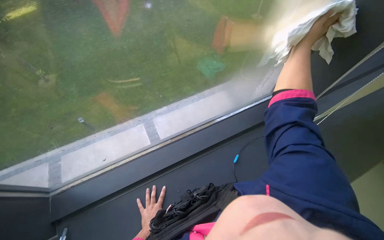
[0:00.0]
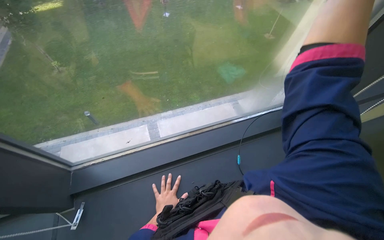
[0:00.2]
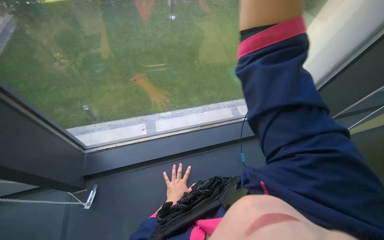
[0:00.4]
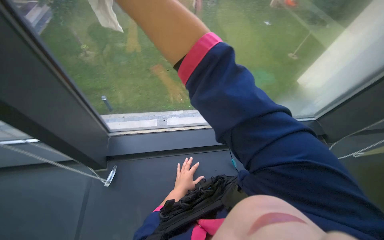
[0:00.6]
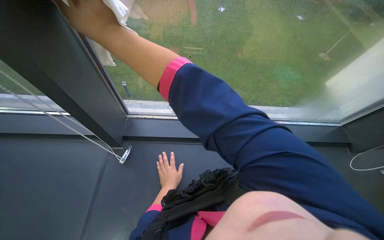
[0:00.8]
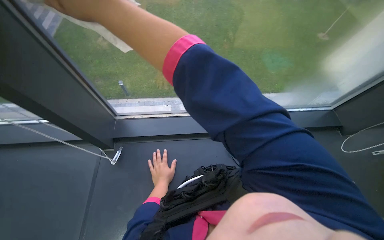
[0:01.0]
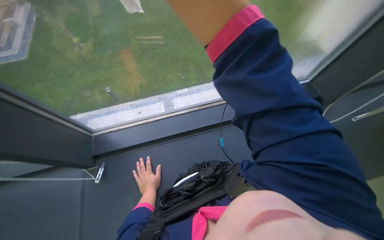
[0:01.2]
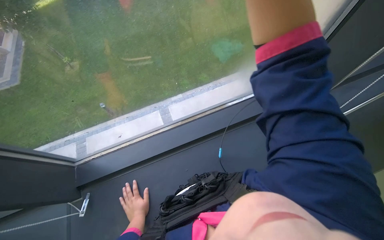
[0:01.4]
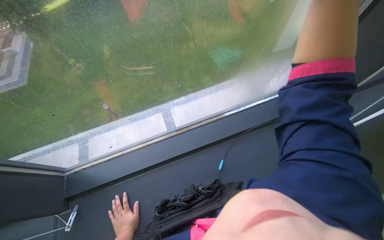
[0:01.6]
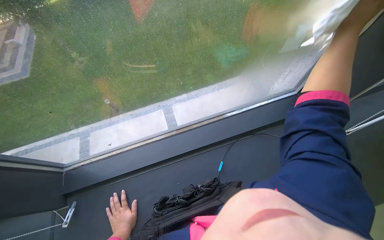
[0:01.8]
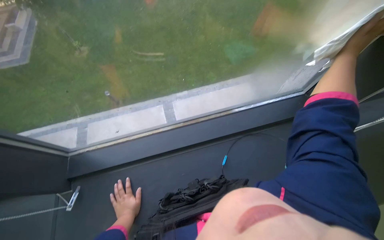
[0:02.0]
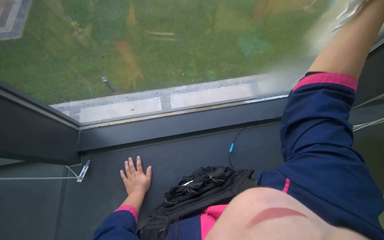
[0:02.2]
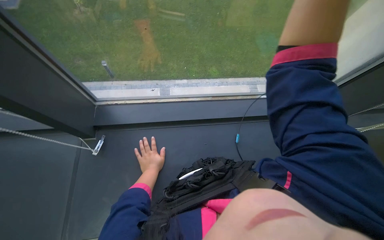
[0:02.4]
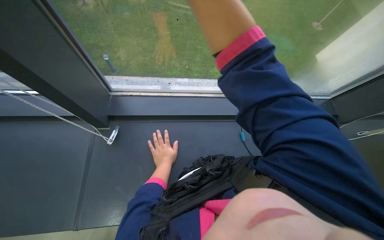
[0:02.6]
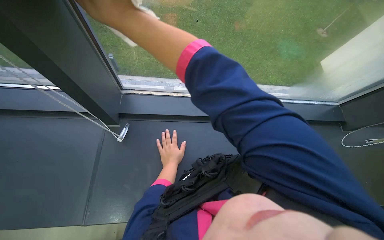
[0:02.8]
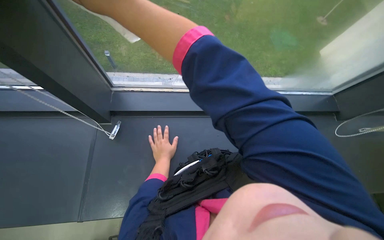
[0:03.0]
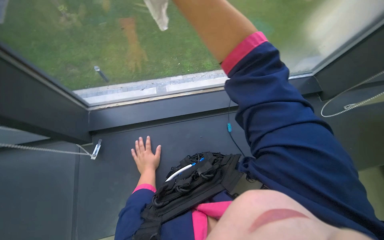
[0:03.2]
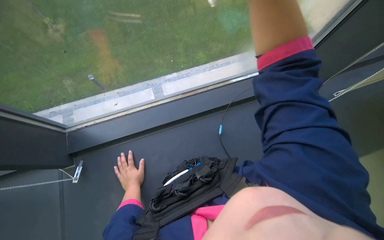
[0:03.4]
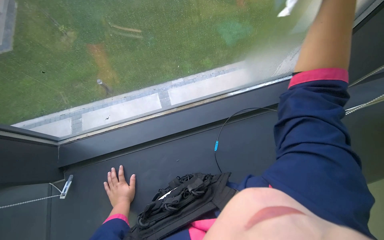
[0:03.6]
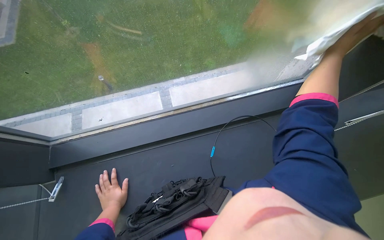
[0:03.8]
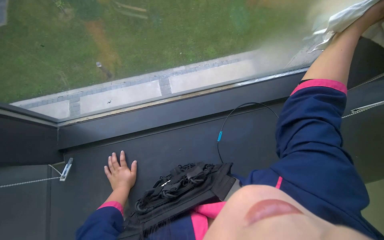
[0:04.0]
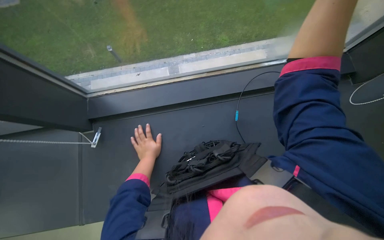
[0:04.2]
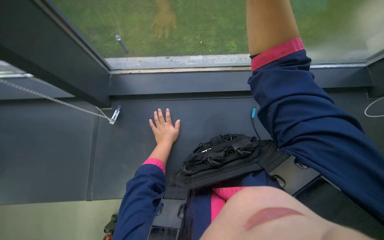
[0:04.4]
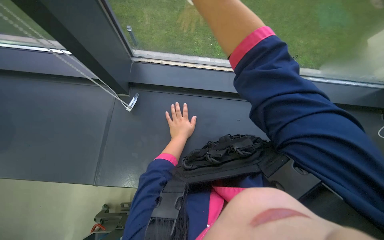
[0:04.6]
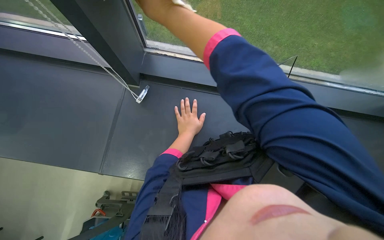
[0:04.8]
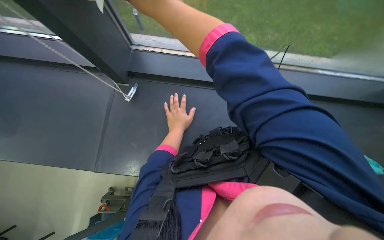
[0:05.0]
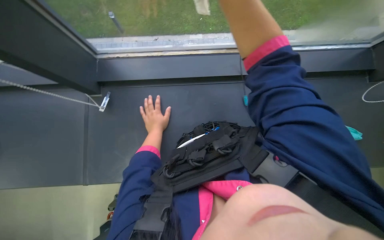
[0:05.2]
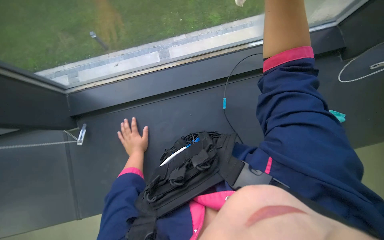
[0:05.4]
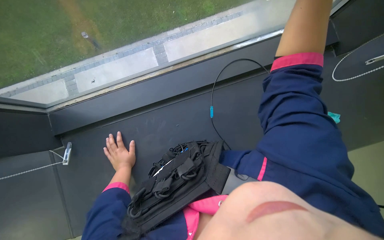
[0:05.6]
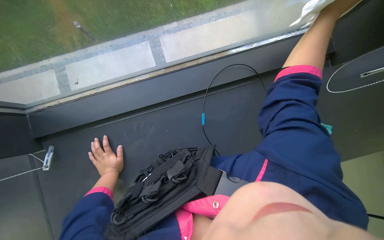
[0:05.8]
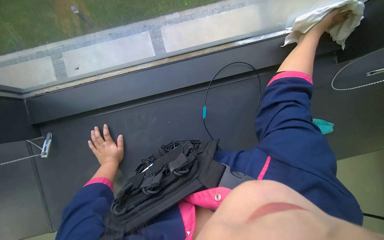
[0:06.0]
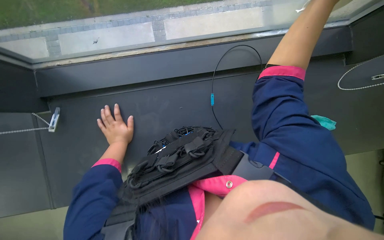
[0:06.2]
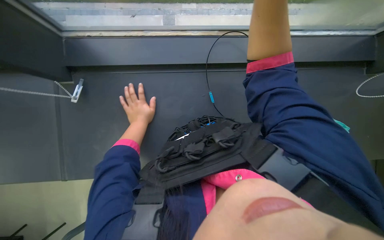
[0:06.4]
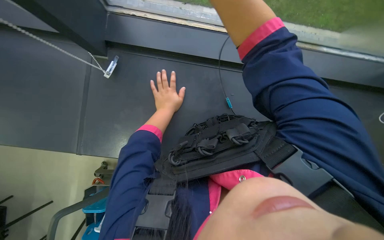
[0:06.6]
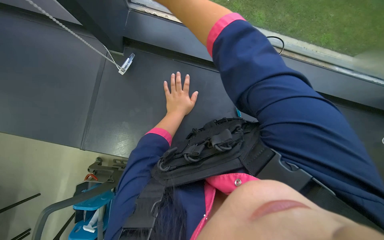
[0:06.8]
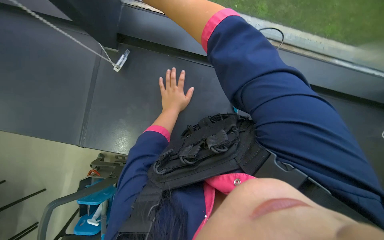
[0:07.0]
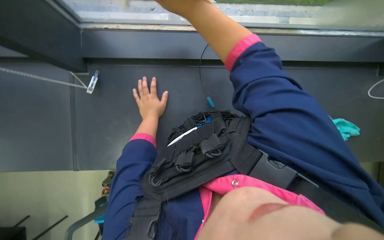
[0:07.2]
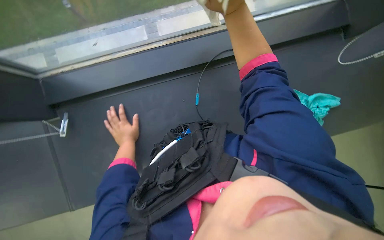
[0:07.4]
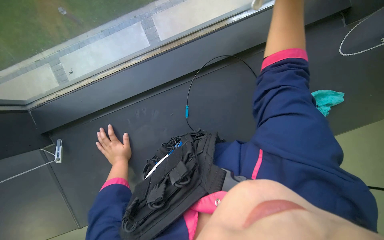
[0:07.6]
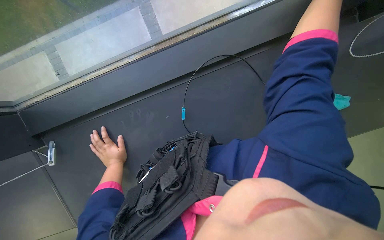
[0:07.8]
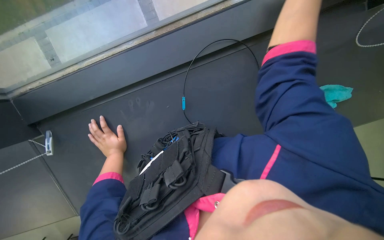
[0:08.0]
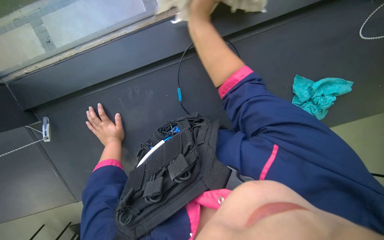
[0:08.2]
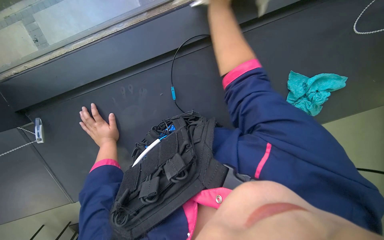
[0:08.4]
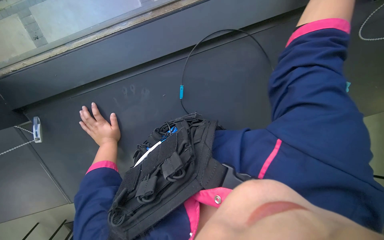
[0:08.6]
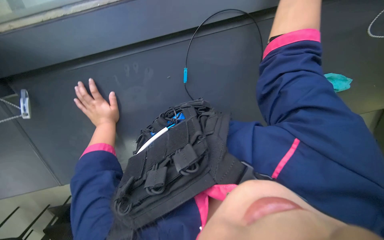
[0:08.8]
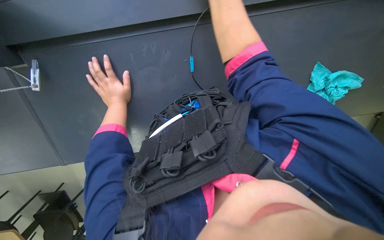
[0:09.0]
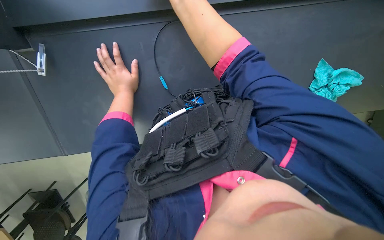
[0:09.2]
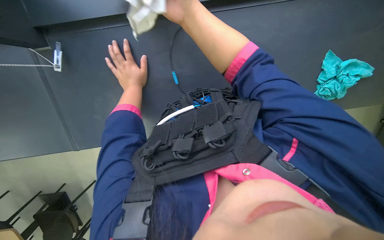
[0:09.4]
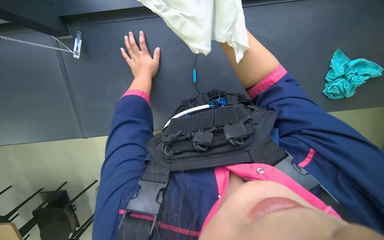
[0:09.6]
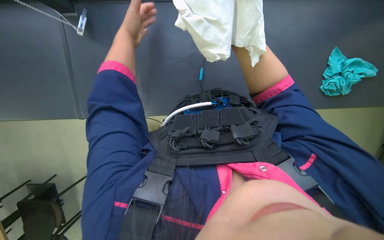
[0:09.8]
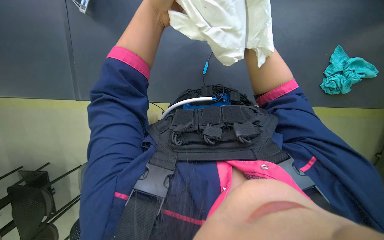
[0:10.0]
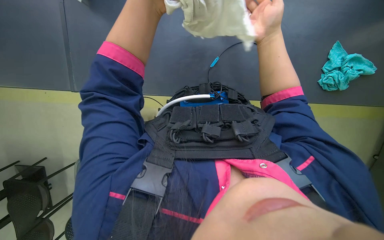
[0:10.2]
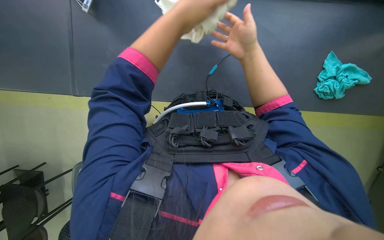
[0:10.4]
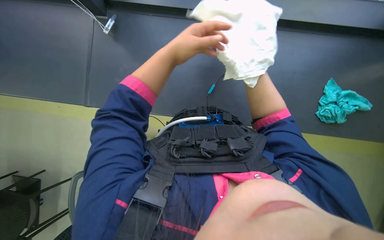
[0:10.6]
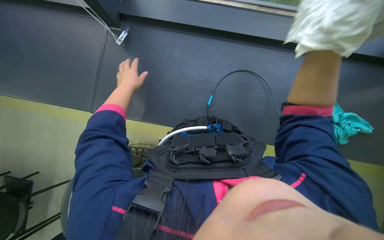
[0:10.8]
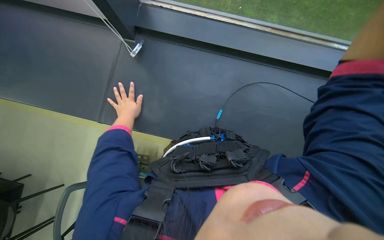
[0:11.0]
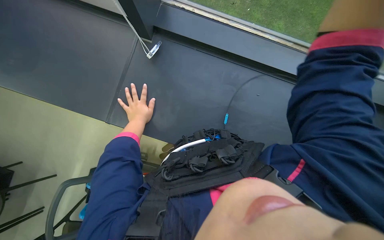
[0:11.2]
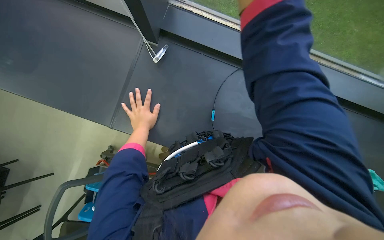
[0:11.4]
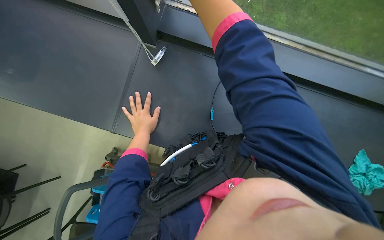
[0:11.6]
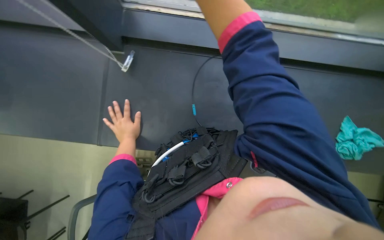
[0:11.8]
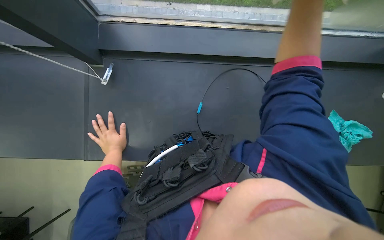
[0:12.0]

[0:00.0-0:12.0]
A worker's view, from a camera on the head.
Job: wiping surfaces.
The whole recording: Cleaning window frame and blinds and window glass. The worker wipes the window frame and cleans the window blinds and wipes the window glass with a white cloth.
0:04.4 to 0:06.0: The wearer's head swings some 15 degrees to the right.
0:07.6 to 0:09.0: The wearer looks some 20 degrees further downward.
0:09.0 to 0:10.4: The camera pitches downward, by roughly 15 degrees. The left hand heads nearer to the camera, covering some 25 cm.
0:10.4 to 0:12.0: The camera pitches upward, by roughly 15 degrees. The left hand is displaced to the left and farther from the camera by roughly 30 cm.

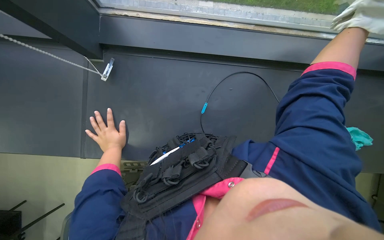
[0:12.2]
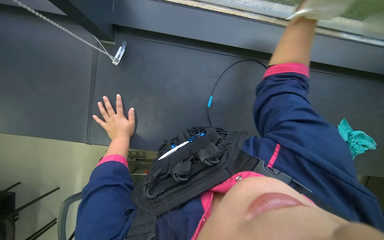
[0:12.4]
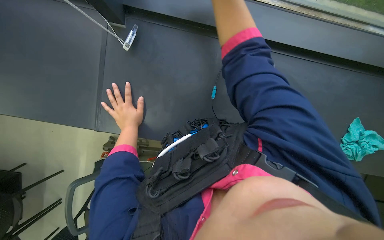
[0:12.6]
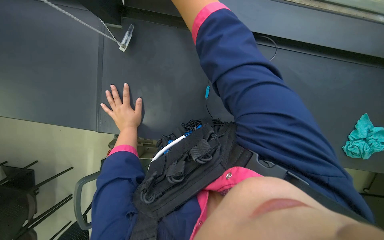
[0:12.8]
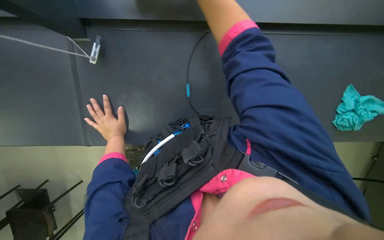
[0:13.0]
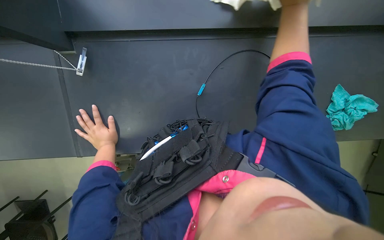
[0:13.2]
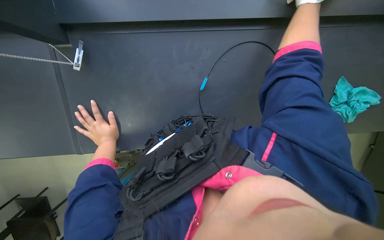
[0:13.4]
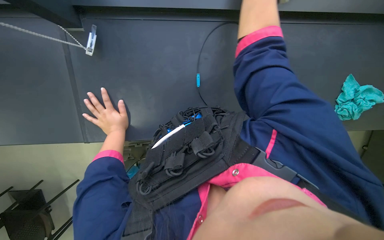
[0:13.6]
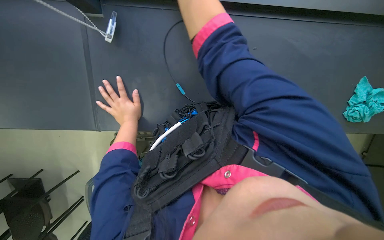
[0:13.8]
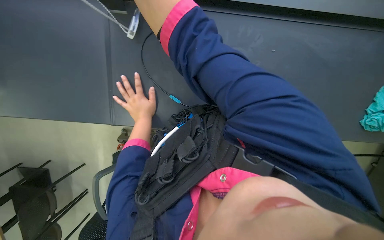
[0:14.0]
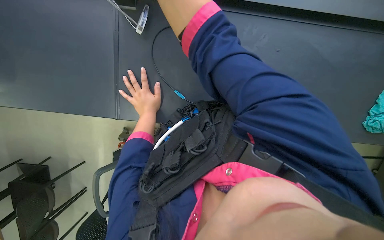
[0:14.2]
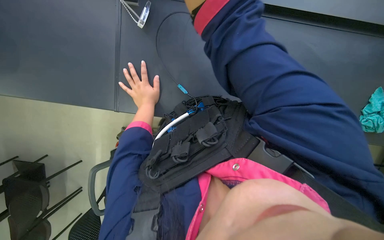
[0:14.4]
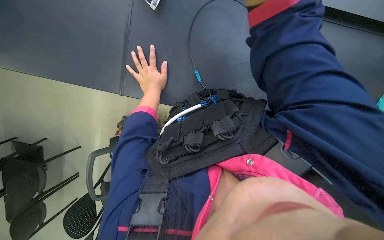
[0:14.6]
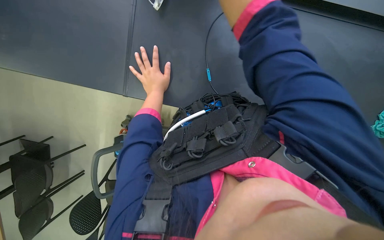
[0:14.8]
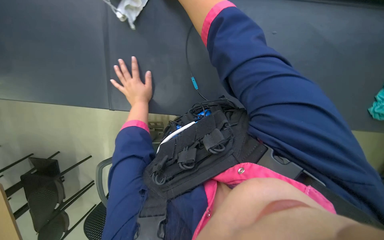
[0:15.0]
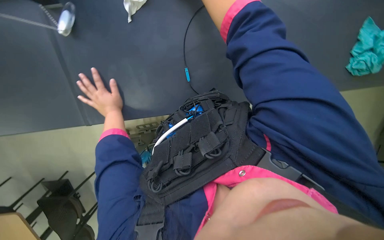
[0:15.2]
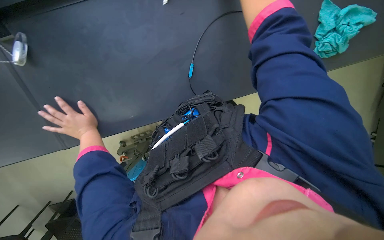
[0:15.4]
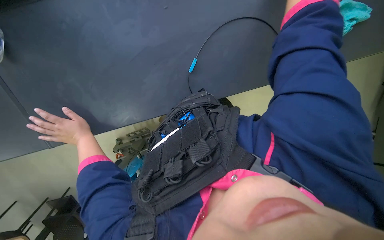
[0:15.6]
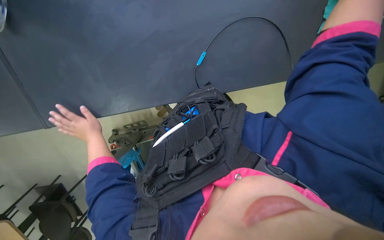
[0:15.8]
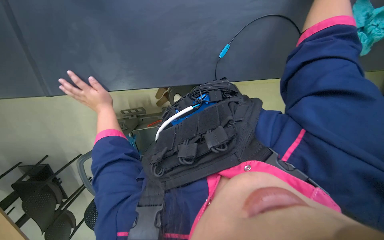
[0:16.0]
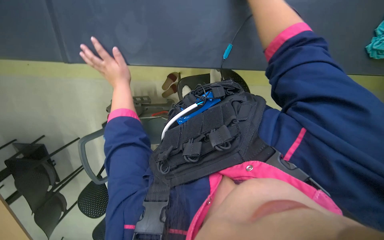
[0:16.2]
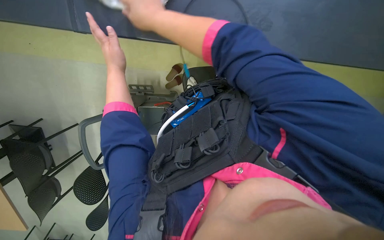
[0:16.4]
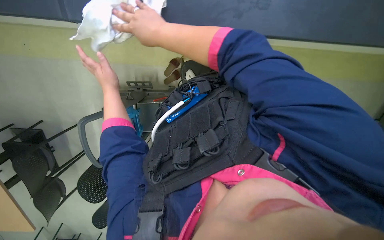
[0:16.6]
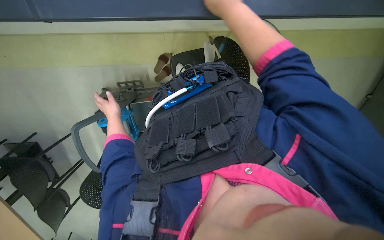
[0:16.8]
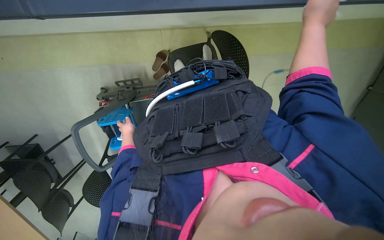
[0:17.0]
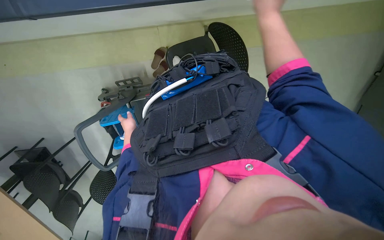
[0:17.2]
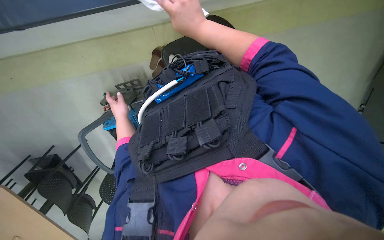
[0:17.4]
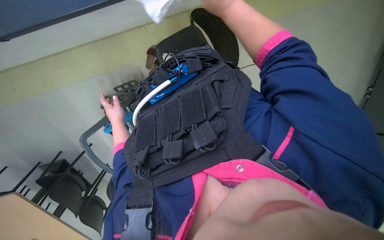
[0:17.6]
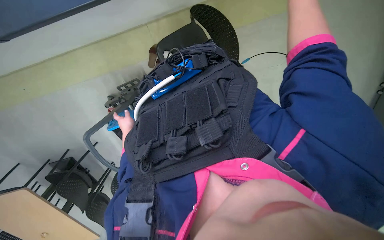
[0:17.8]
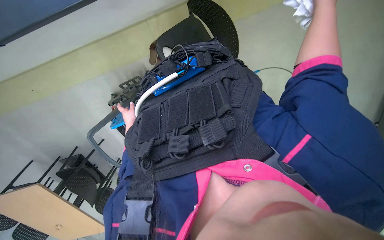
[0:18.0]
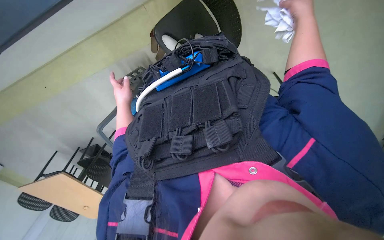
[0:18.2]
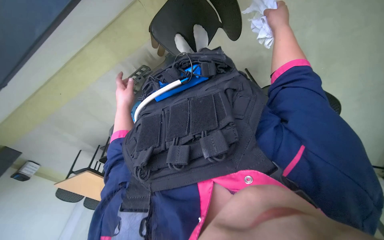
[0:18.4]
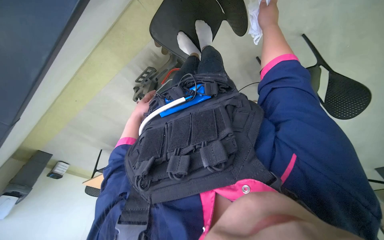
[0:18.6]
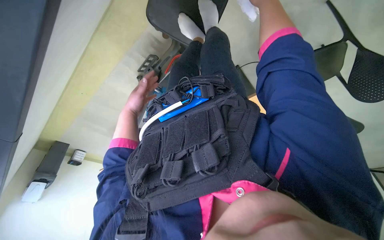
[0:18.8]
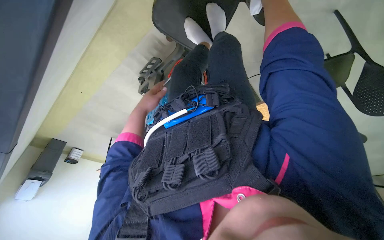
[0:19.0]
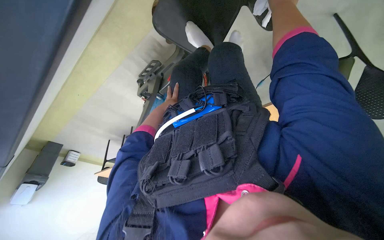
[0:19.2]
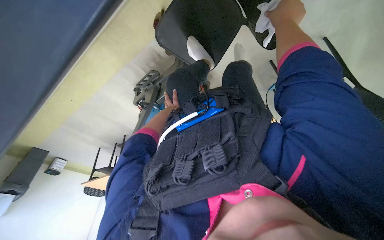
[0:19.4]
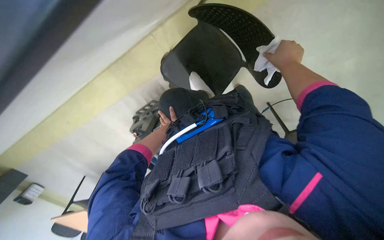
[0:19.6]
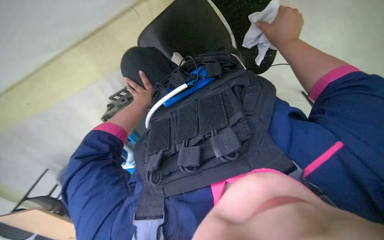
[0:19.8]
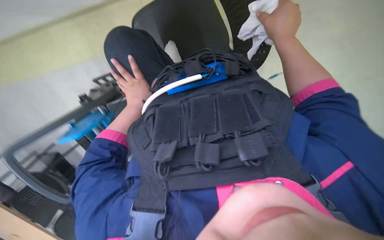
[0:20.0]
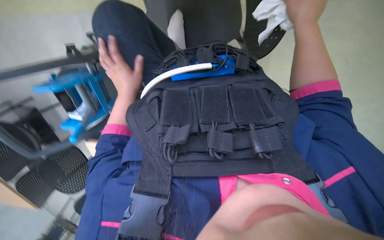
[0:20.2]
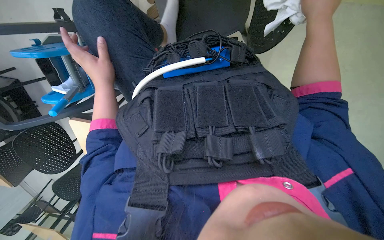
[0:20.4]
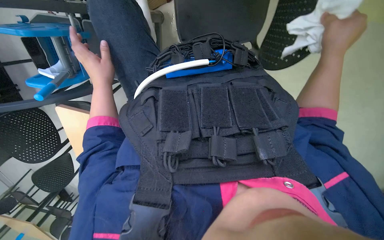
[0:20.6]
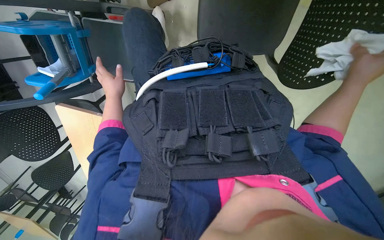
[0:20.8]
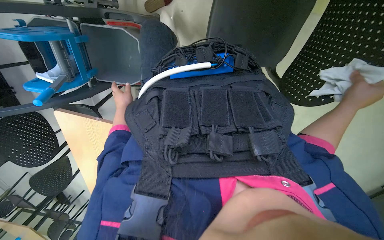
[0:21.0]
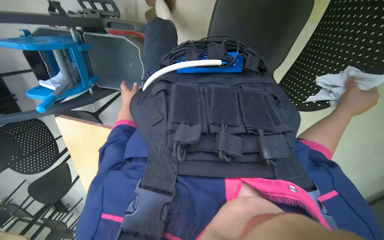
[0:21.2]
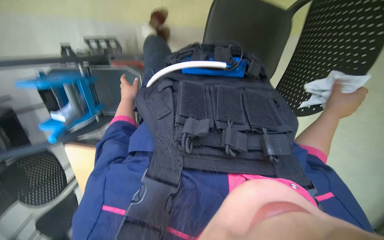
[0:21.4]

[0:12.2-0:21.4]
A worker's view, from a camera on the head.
Job: wiping surfaces.
The whole recording: Cleaning window frame and blinds and window glass. The worker wipes the window frame and cleans the window blinds and wipes the window glass with a white cloth.
0:12.2 to 0:13.8: The view tilts roughly 15 degrees downward.
0:15.2 to 0:16.8: The left hand moves up and down the picture over roughly 20 cm, changing direction 2 times.
0:18.4 to 0:19.8: The left hand travels to the right by roughly 10 cm, and goes farther from the camera and returns, about 10 cm each way.
0:19.8 to 0:21.4: The right hand goes about 20 cm down the picture and to the right.
